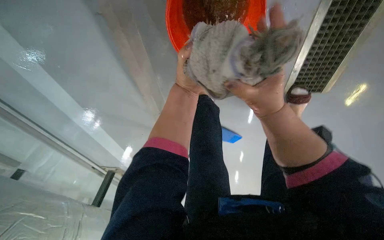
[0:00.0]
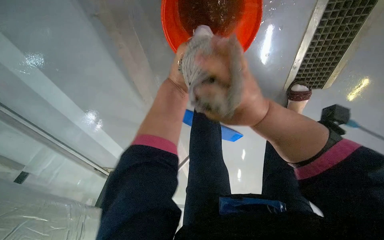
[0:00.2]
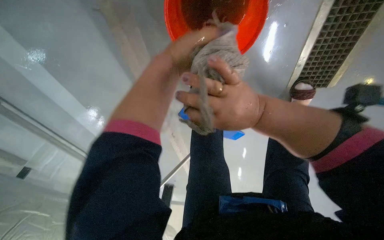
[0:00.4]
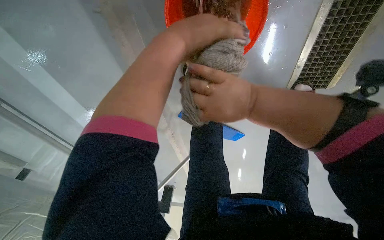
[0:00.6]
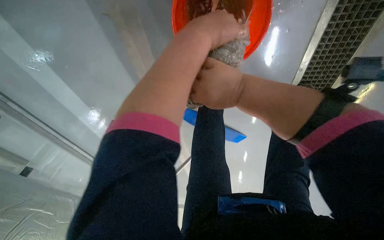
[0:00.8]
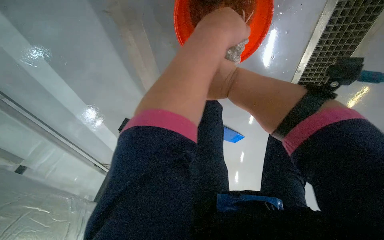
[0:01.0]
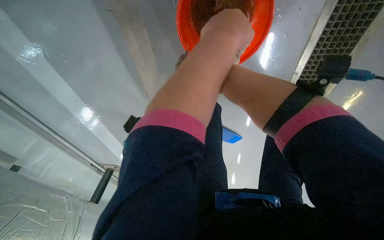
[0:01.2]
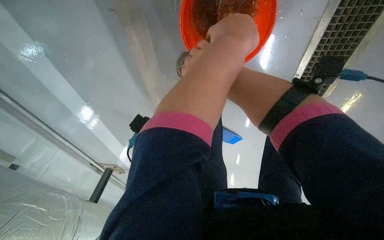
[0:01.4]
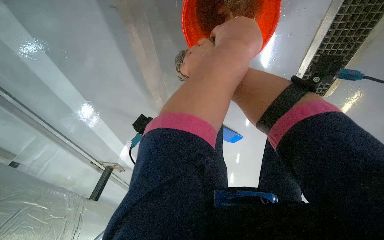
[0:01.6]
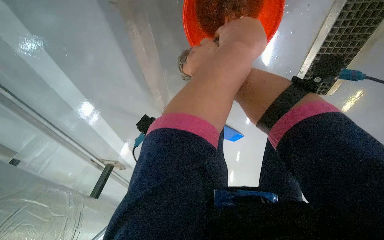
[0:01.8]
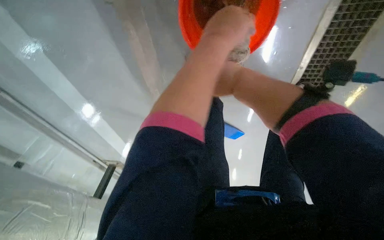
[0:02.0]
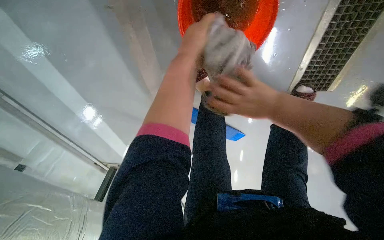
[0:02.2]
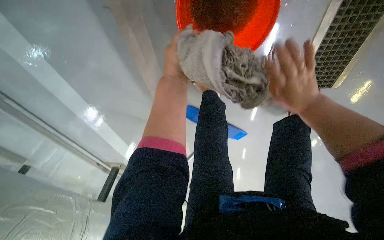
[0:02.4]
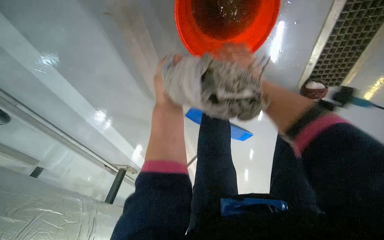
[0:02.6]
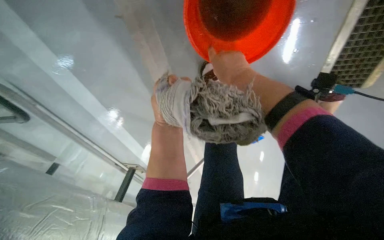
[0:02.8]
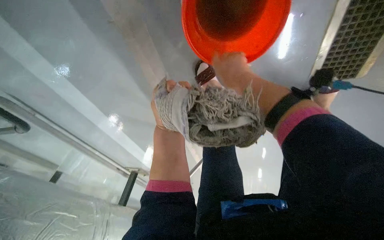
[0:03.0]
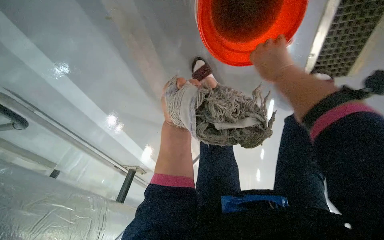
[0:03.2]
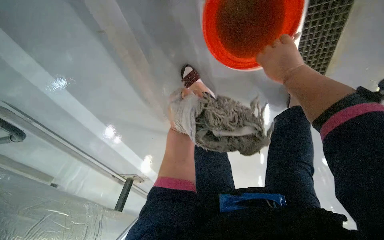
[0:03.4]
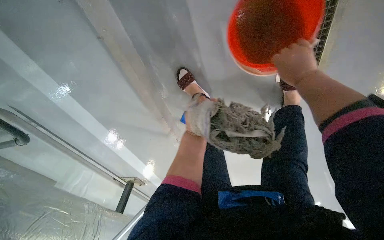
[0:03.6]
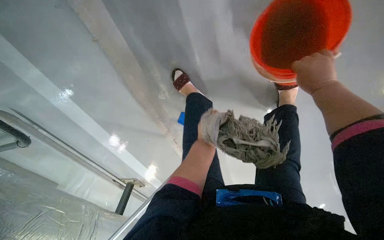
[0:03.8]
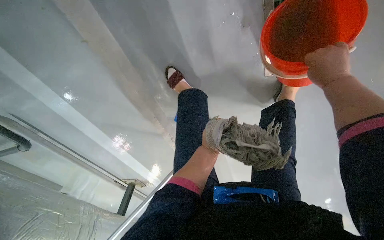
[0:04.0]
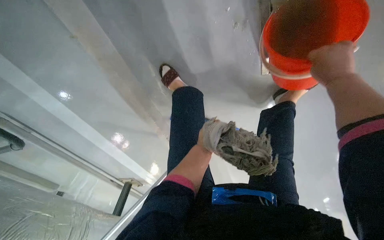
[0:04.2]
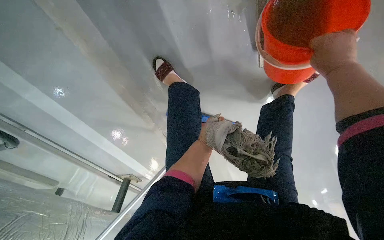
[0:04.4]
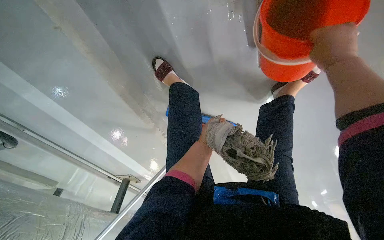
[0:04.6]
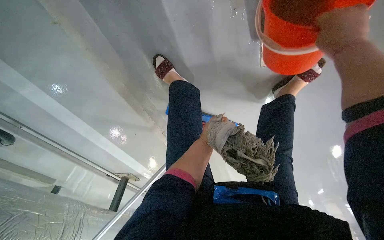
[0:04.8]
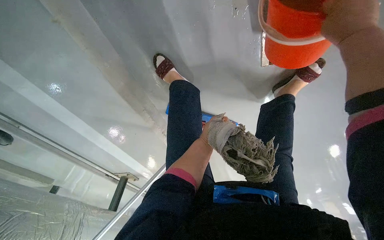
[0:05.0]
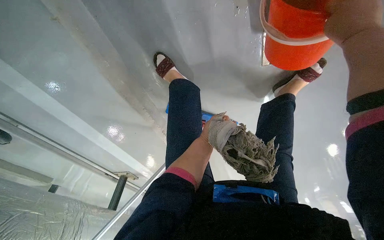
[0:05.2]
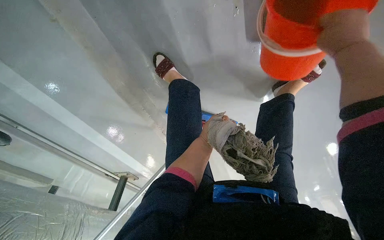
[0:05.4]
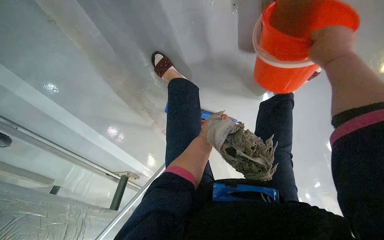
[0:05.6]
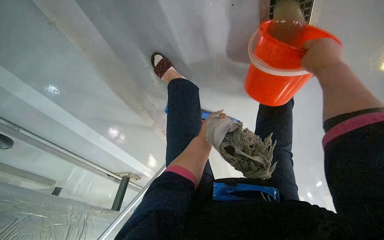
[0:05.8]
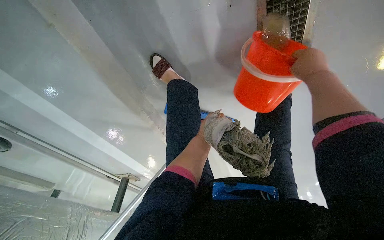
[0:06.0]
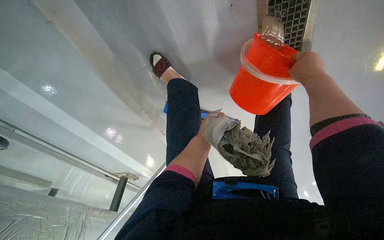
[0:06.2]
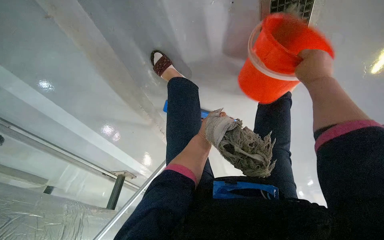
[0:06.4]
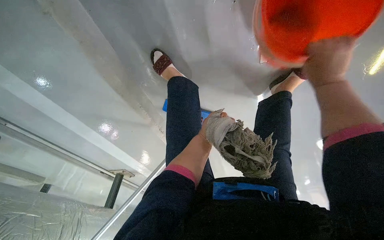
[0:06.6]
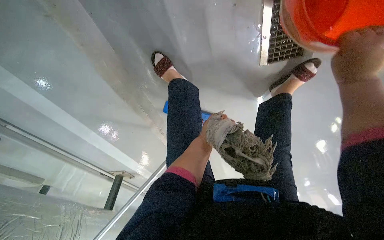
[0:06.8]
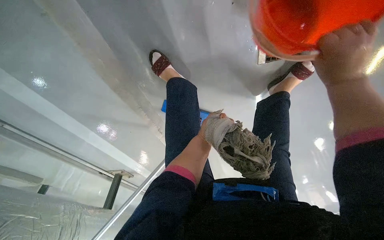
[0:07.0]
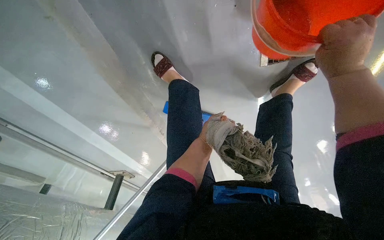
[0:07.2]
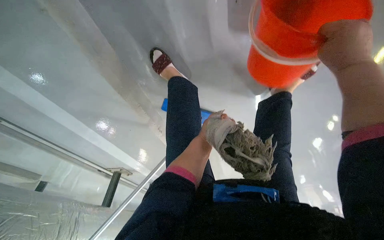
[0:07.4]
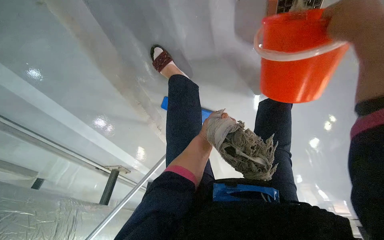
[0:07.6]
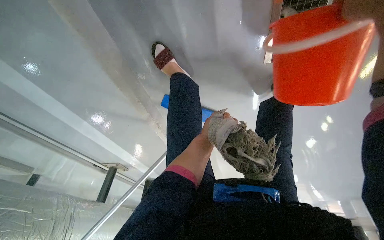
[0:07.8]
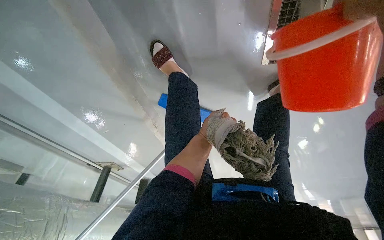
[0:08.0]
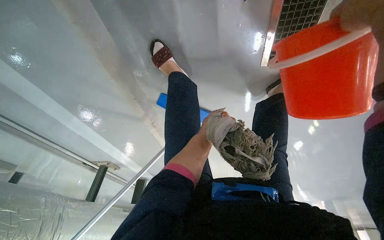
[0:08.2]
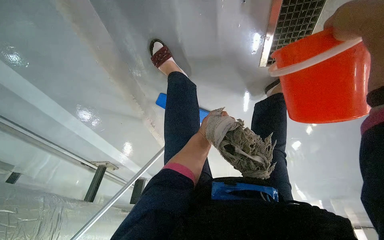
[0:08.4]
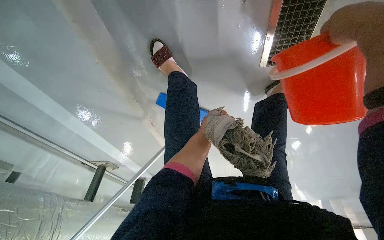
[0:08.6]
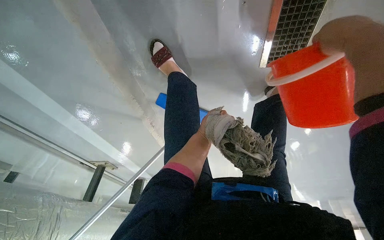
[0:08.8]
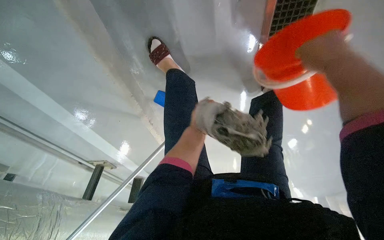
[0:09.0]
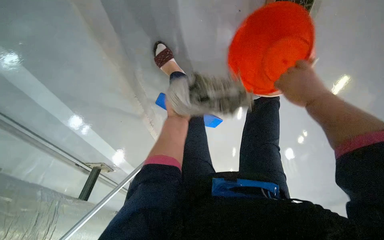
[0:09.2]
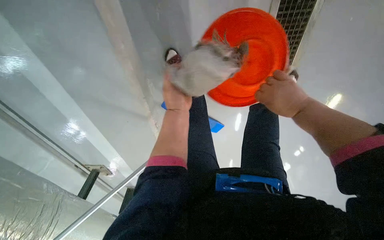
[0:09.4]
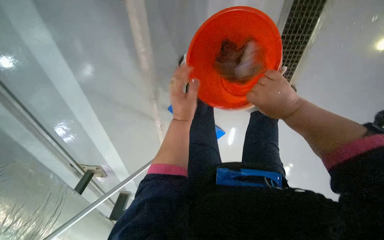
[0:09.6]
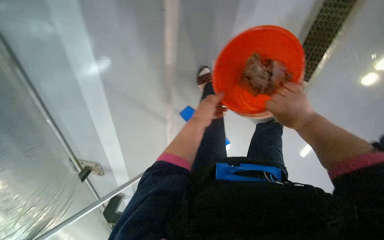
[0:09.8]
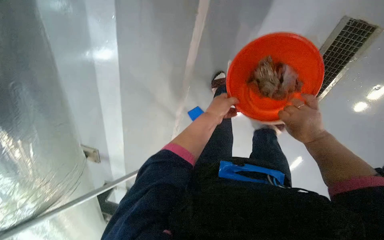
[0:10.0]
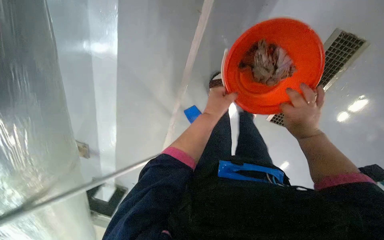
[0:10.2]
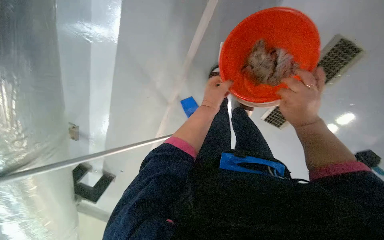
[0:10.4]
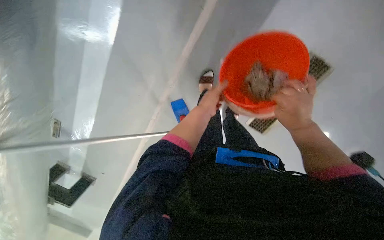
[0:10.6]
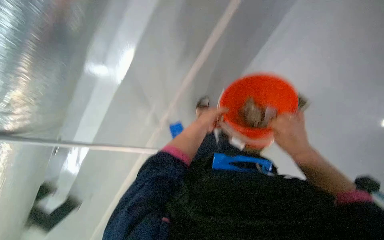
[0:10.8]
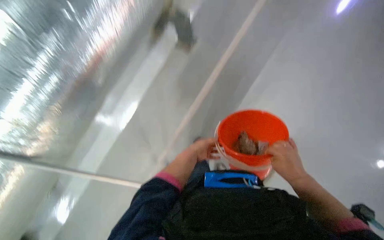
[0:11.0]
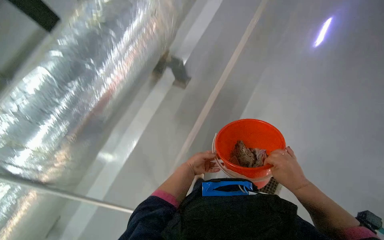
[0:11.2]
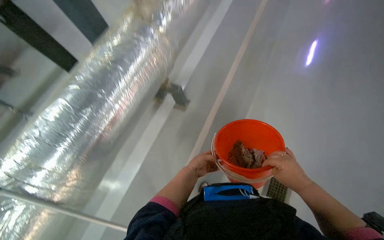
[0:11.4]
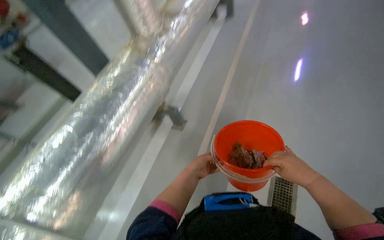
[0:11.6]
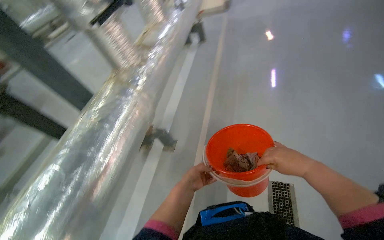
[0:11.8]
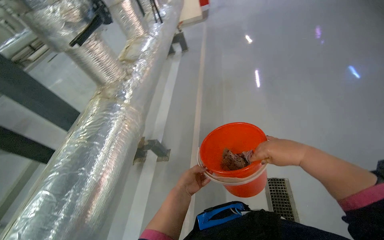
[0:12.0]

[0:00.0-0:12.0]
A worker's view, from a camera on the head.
Job: mopping floor.
The whole recording: Mopping the floor. The worker mops the floor with a flat mop, moving across different areas of the room.
0:01.6 to 0:03.0: The left hand heads farther from the camera and down the picture, covering about 35 cm.
0:03.0 to 0:04.4: The right hand travels to the right by about 35 cm. Meanwhile the left hand travels to the right, farther from the camera and down the picture by roughly 35 cm.
0:04.4 to 0:06.0: The hands make small movements and keep their place.
0:06.0 to 0:07.6: The right hand moves nearer to the camera, about 15 cm.
0:07.6 to 0:09.0: The left hand is displaced nearer to the camera by about 15 cm.
0:09.0 to 0:10.4: The wearer moves some 50 cm. The camera pitches upward, by roughly 15 degrees.
0:10.4 to 0:12.0: The head travels about 50 cm. The head turns to the right by about 30 degrees. The wearer looks roughly 70 degrees further upward.

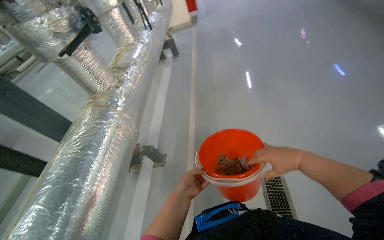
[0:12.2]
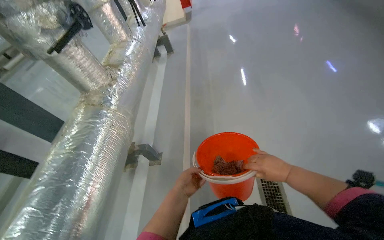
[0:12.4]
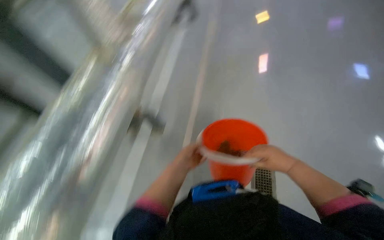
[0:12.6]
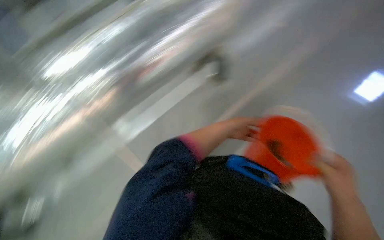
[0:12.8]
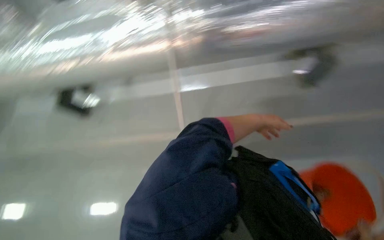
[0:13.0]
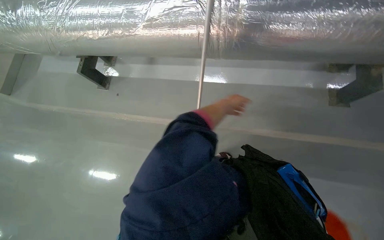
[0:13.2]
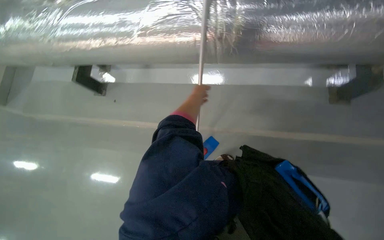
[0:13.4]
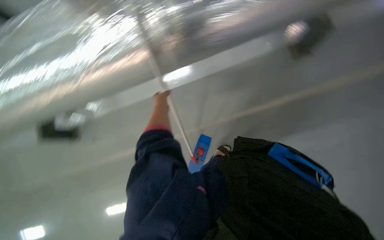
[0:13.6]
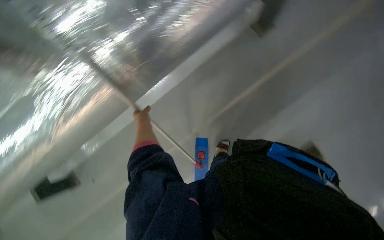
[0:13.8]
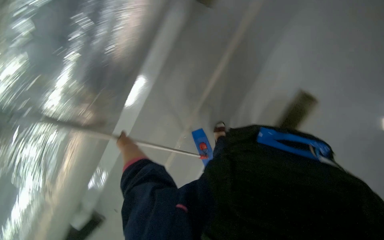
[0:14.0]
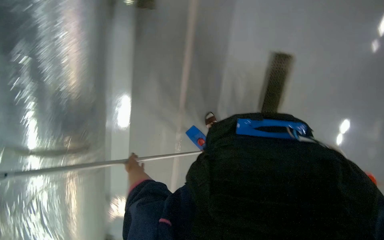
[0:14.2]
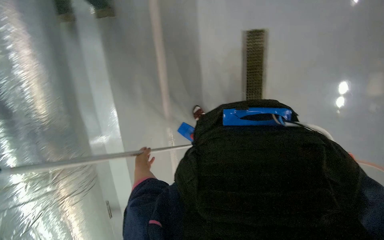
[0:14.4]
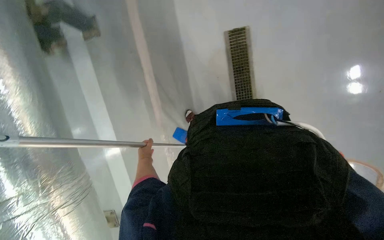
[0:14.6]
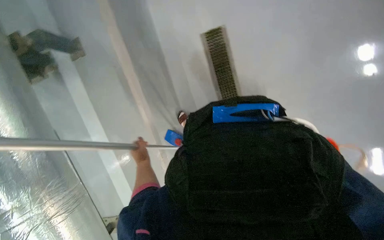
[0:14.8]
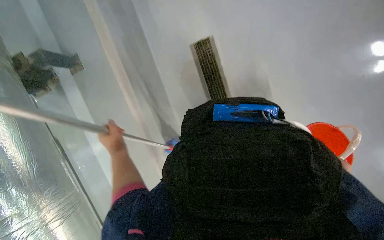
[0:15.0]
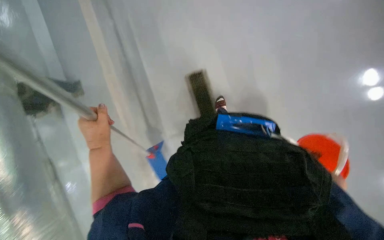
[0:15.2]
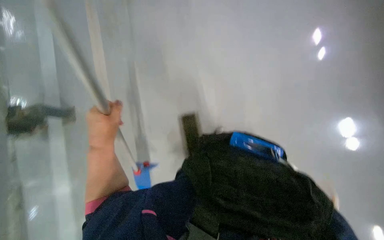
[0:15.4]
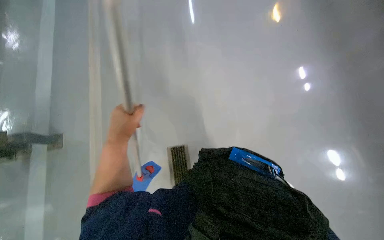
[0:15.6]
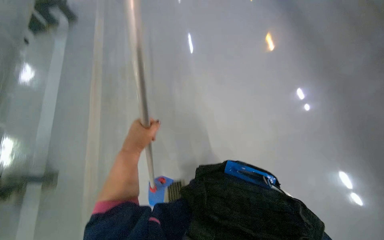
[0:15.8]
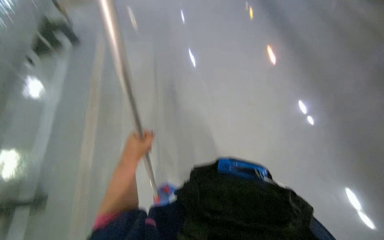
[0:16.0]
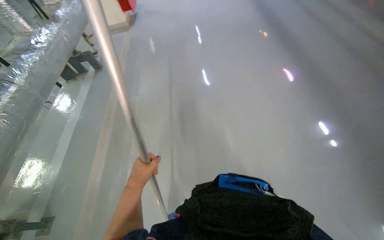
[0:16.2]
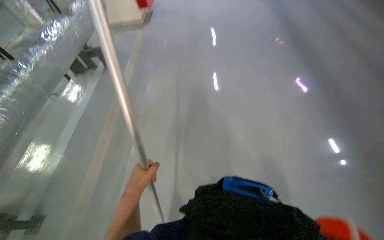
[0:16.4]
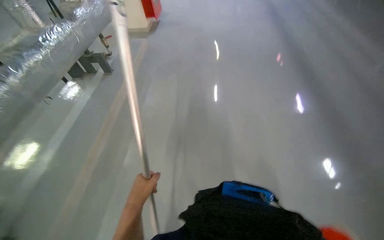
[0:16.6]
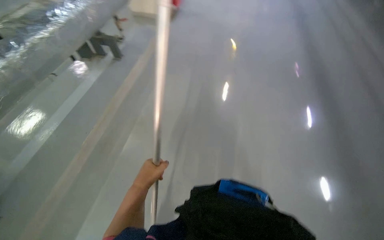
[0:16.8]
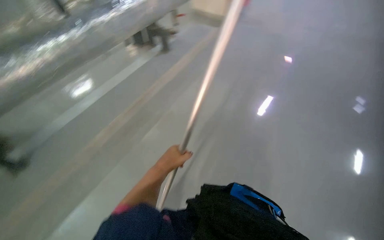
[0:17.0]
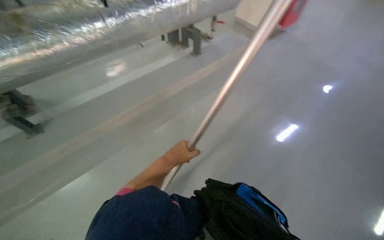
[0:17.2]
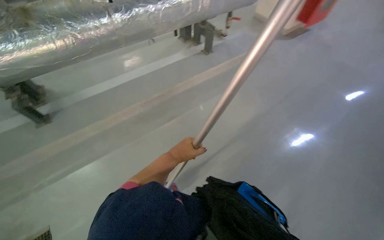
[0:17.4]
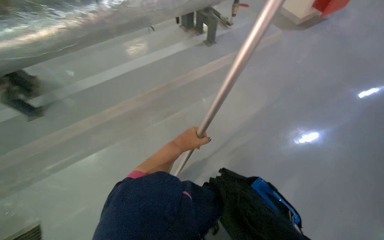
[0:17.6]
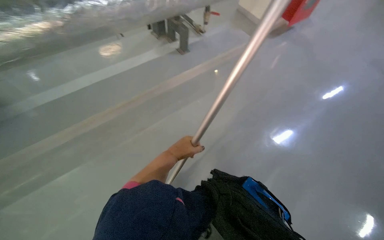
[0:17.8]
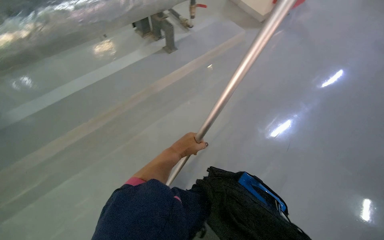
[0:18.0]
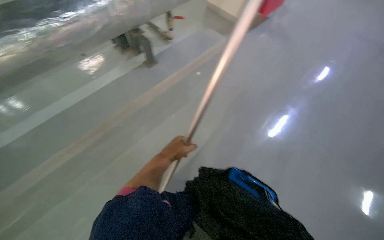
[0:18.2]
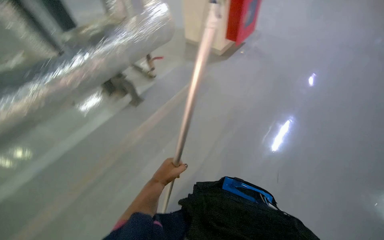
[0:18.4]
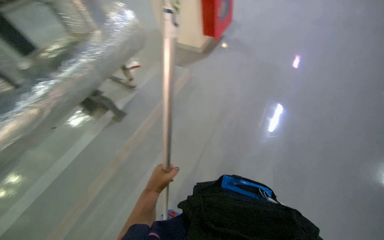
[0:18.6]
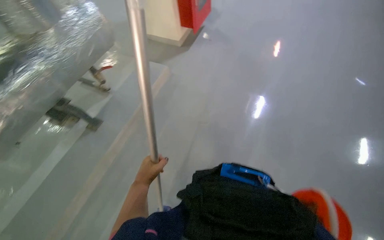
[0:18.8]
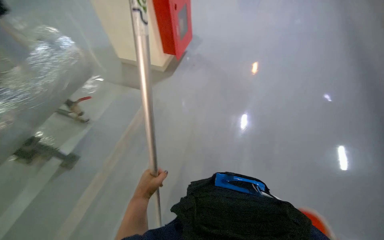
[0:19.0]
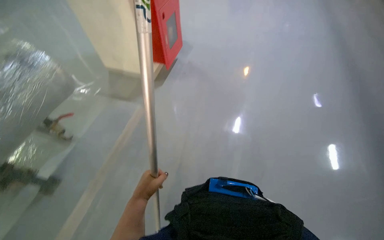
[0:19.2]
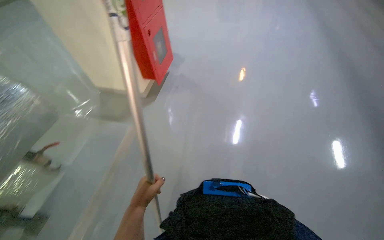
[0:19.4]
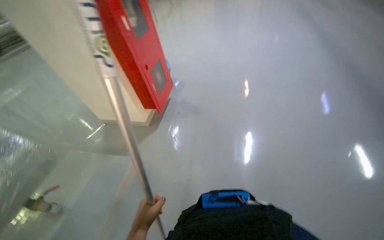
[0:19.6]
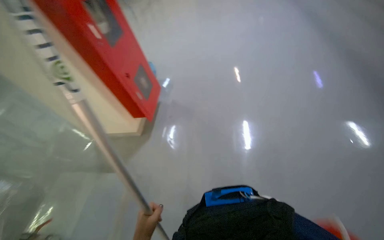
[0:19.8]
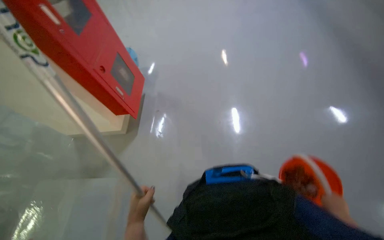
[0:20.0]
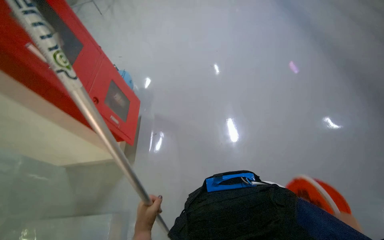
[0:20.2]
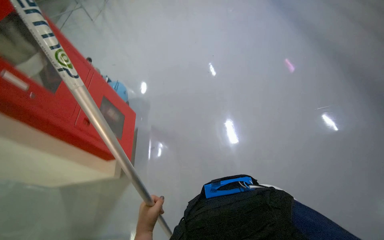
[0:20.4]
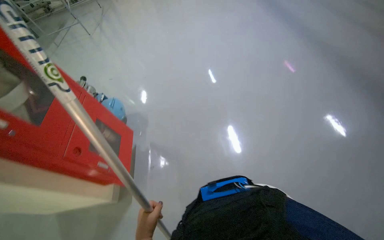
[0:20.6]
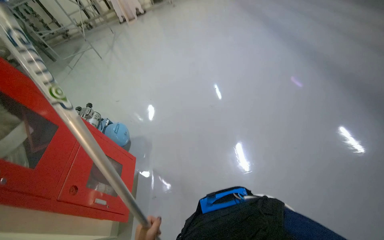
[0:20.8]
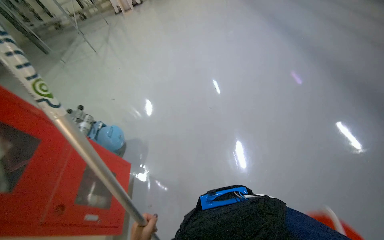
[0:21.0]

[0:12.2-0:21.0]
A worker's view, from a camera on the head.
Job: mopping floor.
The whole recording: Mopping the floor. The worker mops the floor with a flat mop, moving across different areas of the room.
0:12.2 to 0:13.6: The head rotates about 60 degrees to the left. The wearer looks about 40 degrees further downward.
0:13.6 to 0:15.2: The head rotates some 75 degrees to the right.
0:15.2 to 0:16.6: The view tilts roughly 25 degrees upward.
0:16.6 to 0:18.0: The wearer moves some 70 cm. The scene turns roughly 25 degrees clockwise in the picture.
0:18.0 to 0:19.6: The head travels about 70 cm. The head rotates roughly 40 degrees to the right. The view tilts approximately 15 degrees upward.
